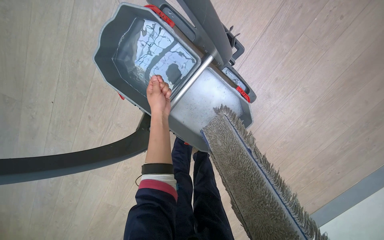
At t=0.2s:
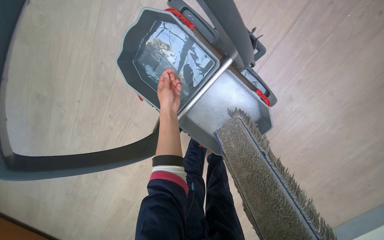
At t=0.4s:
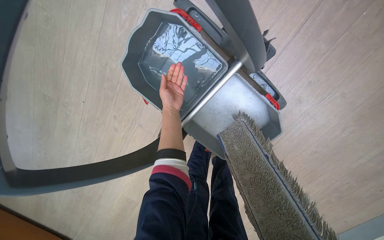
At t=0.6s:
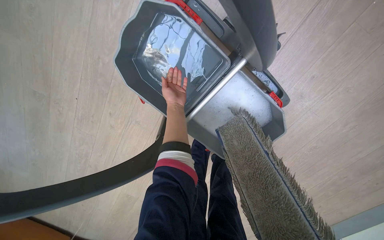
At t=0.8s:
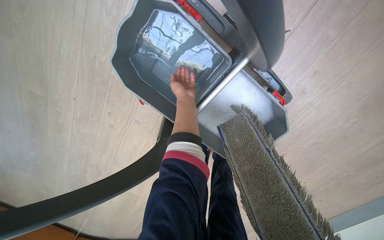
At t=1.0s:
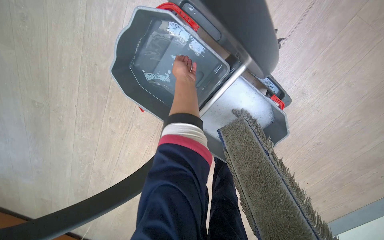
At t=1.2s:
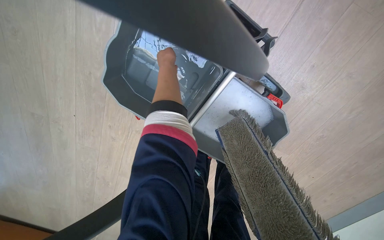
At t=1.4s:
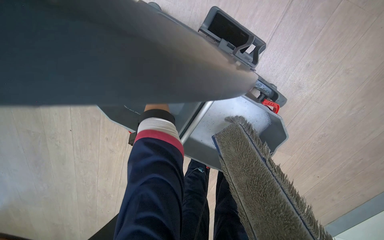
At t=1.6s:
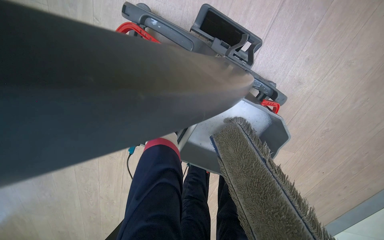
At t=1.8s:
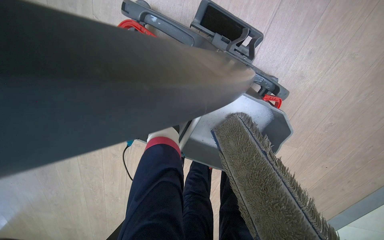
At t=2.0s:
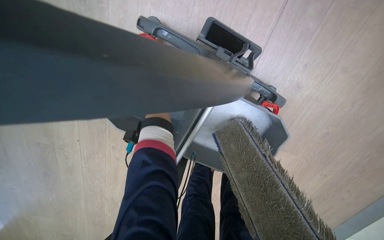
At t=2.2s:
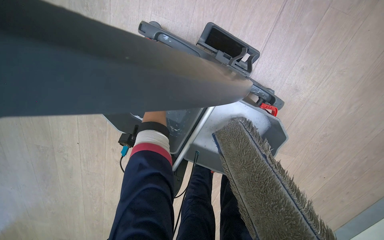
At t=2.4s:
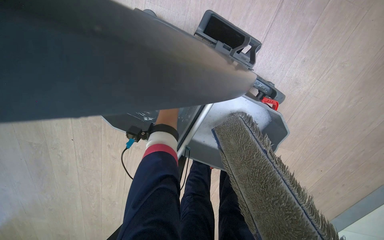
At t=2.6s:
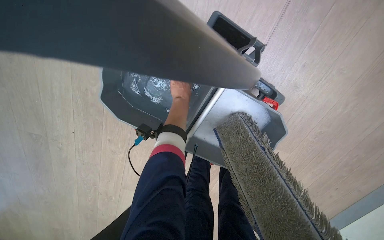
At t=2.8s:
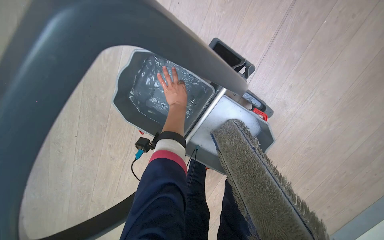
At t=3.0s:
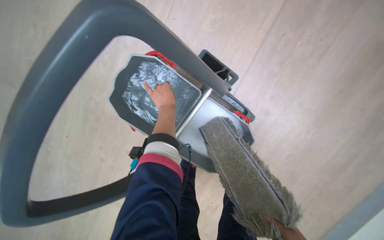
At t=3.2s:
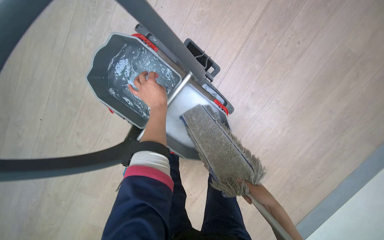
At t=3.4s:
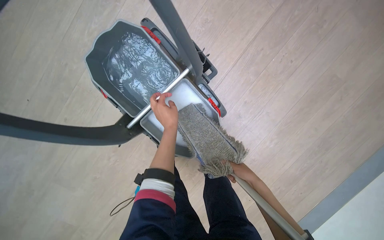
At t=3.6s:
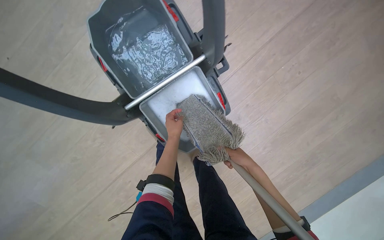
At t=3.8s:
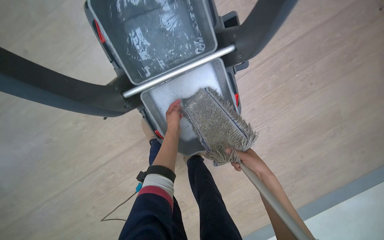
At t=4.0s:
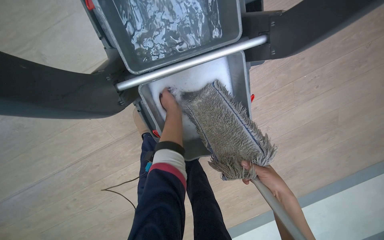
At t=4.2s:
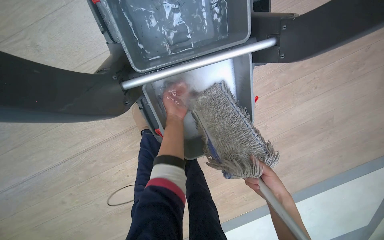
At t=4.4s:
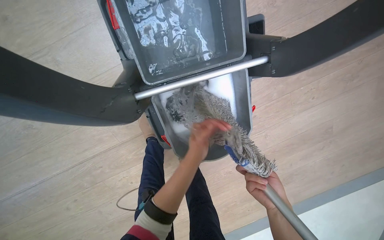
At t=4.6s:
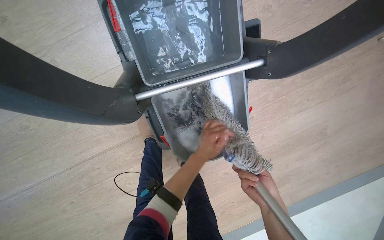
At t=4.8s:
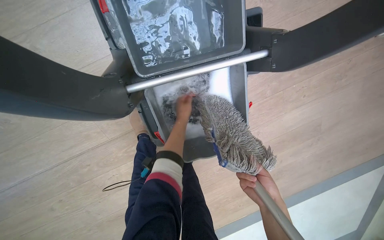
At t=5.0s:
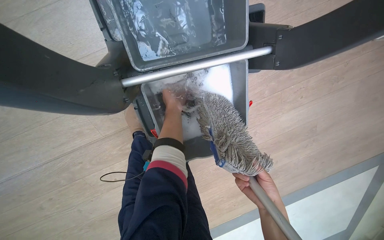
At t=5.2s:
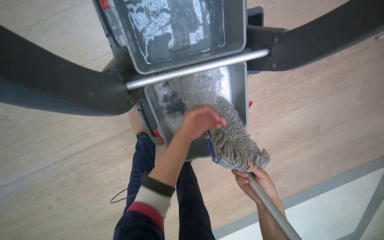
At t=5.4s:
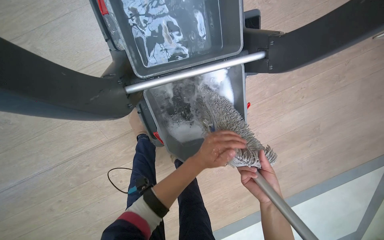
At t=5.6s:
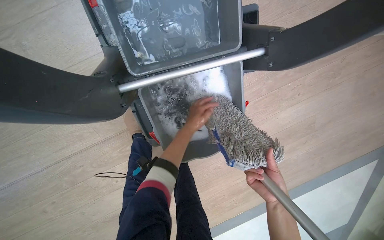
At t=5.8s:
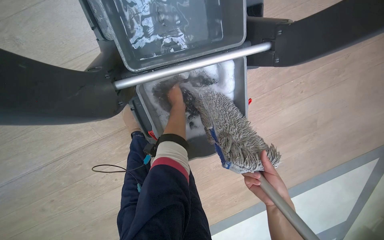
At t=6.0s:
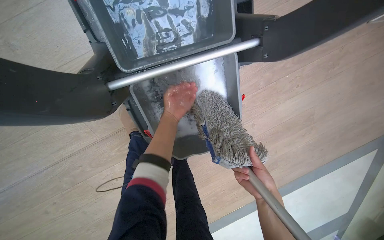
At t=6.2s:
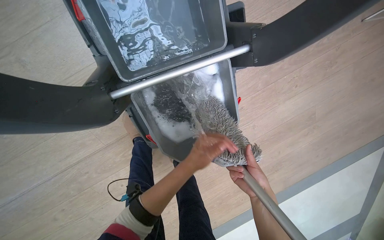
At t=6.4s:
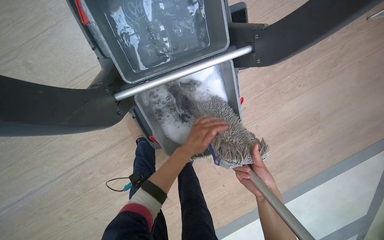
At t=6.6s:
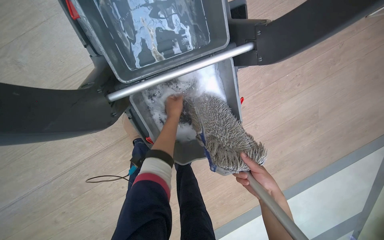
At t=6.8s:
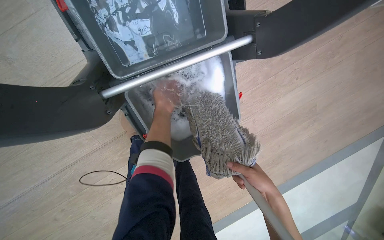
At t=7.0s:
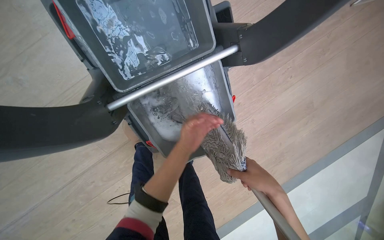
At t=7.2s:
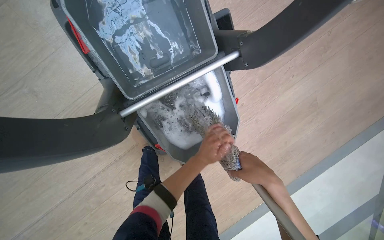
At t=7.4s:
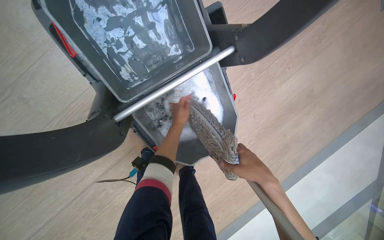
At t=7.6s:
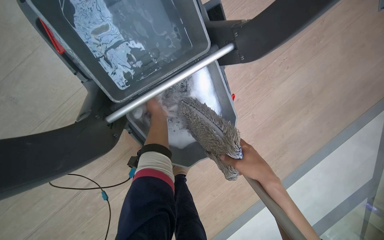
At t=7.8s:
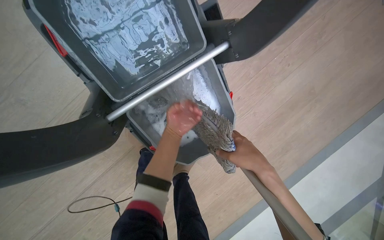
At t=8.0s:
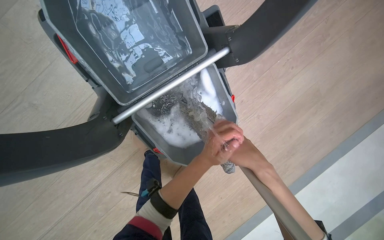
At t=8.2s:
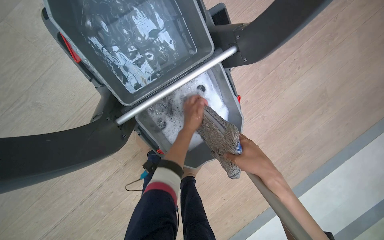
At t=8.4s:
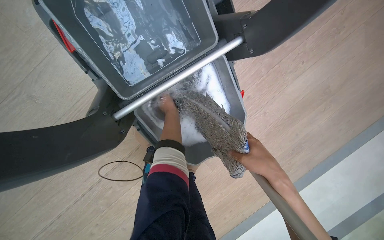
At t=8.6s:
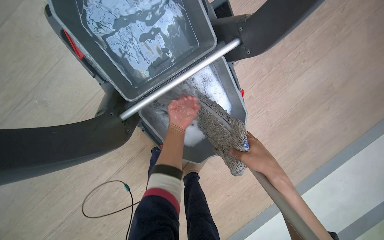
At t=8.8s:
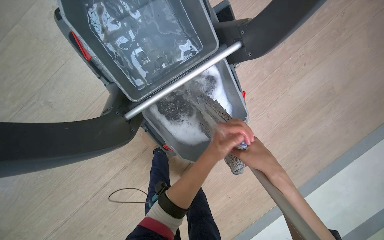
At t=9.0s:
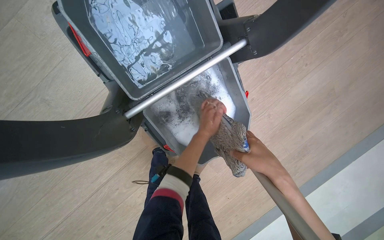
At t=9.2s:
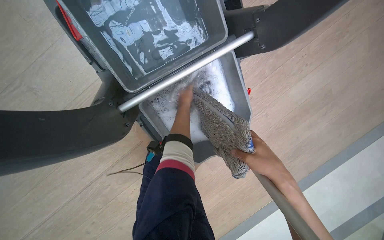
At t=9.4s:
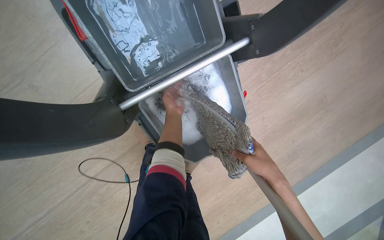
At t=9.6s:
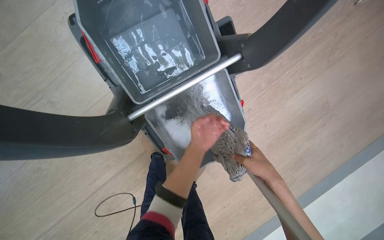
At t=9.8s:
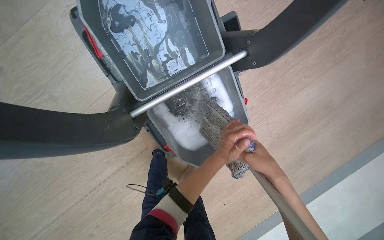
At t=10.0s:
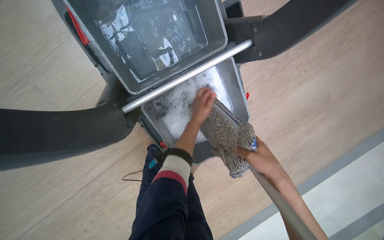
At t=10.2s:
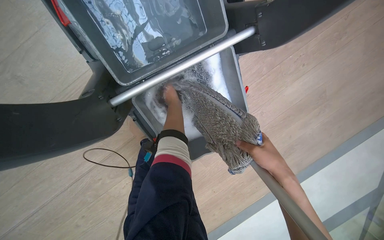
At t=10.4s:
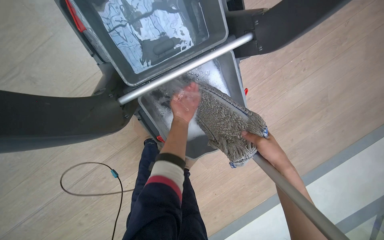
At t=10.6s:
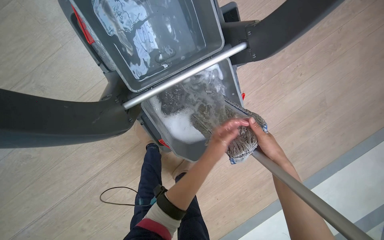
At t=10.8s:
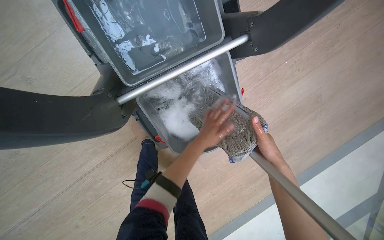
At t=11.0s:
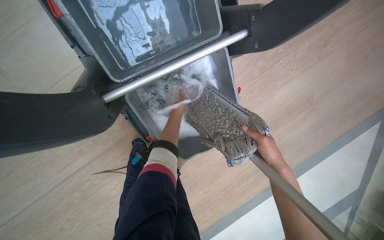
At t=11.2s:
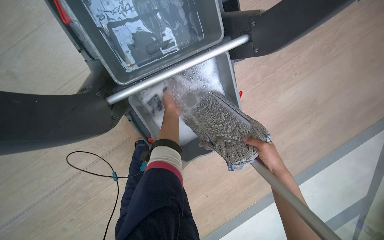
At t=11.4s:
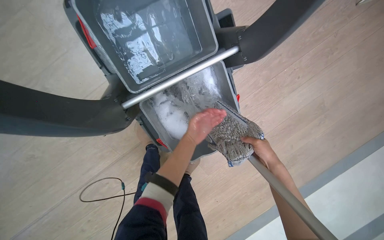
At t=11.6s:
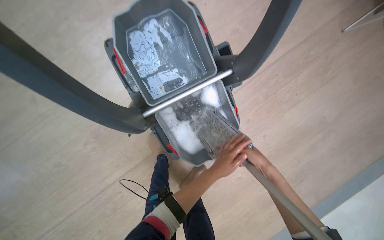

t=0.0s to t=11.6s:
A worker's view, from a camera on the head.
Job: mopping floor.
The whole recording: Washing mop head in bucket. The worker removes the mop head and washes it in the cleaning bucket.
t=2.8s to t=4.4s: The view pans to the right by some 25 degrees. Everything in view rotates roughly 35 degrees clockwise.
t=4.4s to t=5.8s: The left hand moves up and down the picture over about 20 cm, changing direction 2 times.
t=5.8s to t=7.2s: The left hand goes up and down the picture, about 20 cm each way, reversing 2 times.
t=7.2s to t=8.8s: The left hand moves nearer and farther over some 20 cm, changing direction 3 times.
t=8.8s to t=10.2s: The left hand moves up and down the picture over about 20 cm, changing direction 2 times.
t=10.2s to t=11.6s: The view tilts approximately 15 degrees upward. The left hand goes up and down the picture, some 25 cm each way, reversing 2 times.

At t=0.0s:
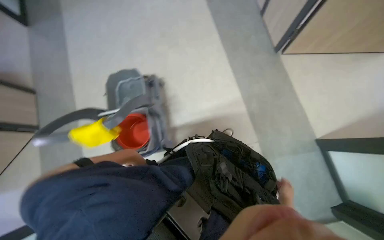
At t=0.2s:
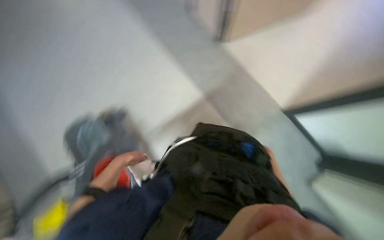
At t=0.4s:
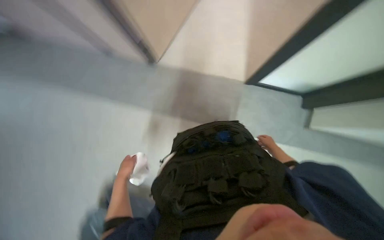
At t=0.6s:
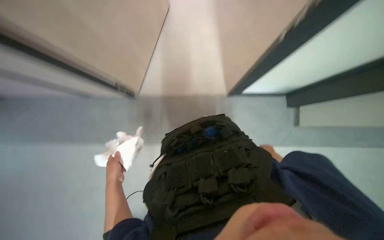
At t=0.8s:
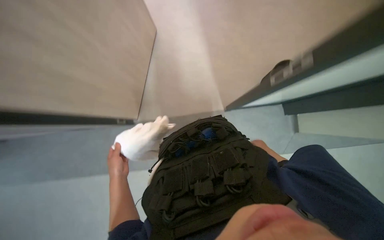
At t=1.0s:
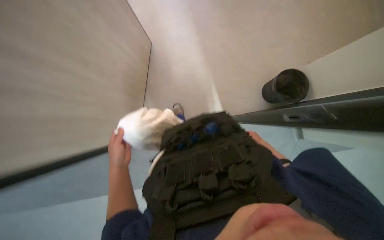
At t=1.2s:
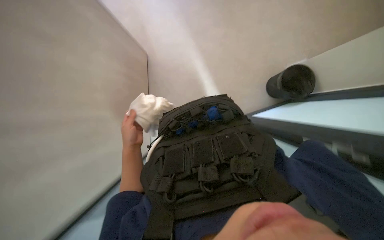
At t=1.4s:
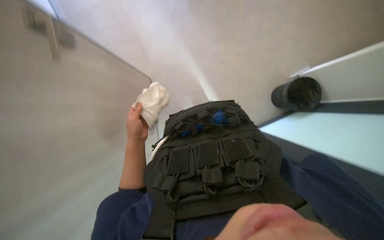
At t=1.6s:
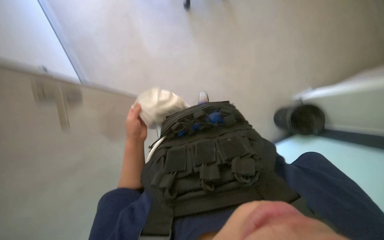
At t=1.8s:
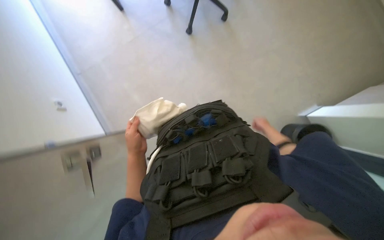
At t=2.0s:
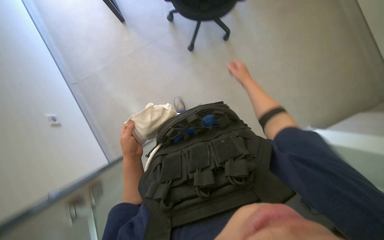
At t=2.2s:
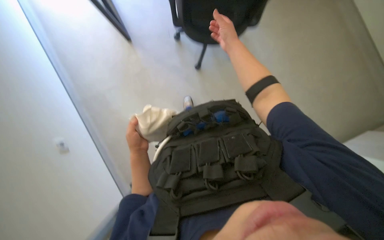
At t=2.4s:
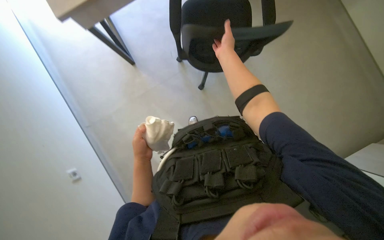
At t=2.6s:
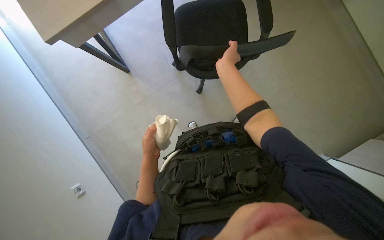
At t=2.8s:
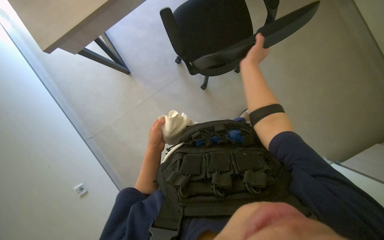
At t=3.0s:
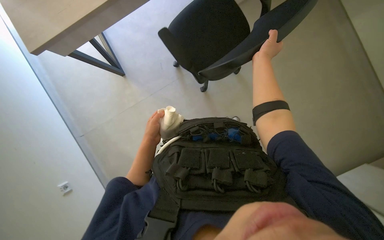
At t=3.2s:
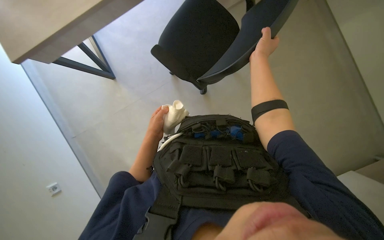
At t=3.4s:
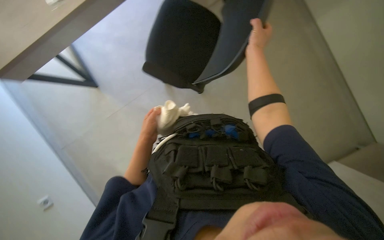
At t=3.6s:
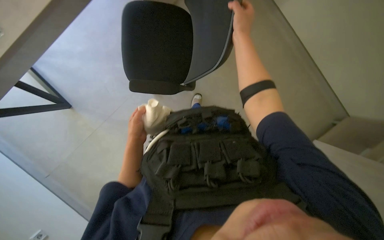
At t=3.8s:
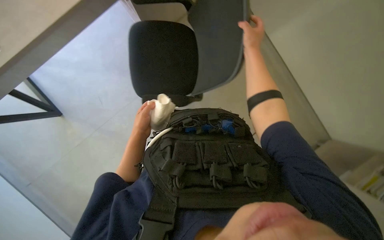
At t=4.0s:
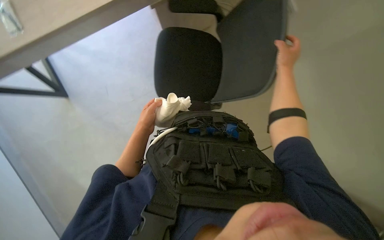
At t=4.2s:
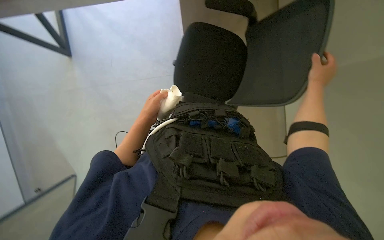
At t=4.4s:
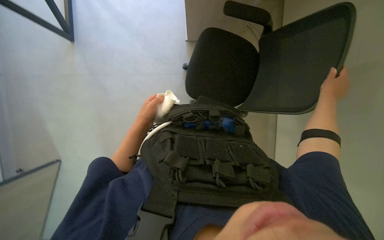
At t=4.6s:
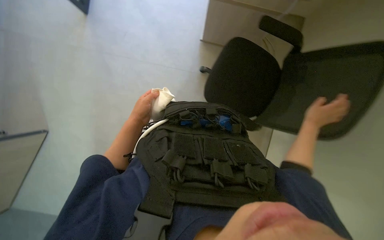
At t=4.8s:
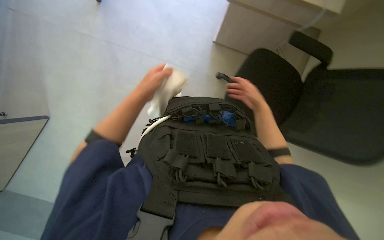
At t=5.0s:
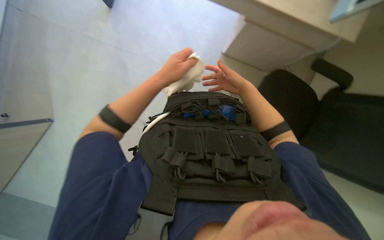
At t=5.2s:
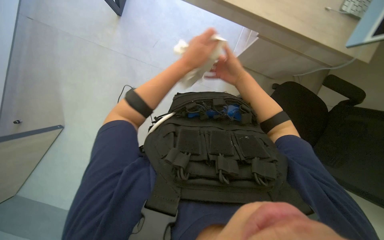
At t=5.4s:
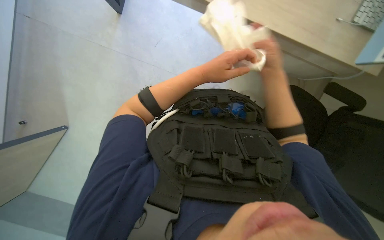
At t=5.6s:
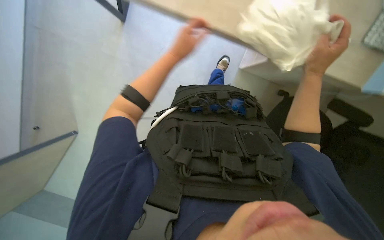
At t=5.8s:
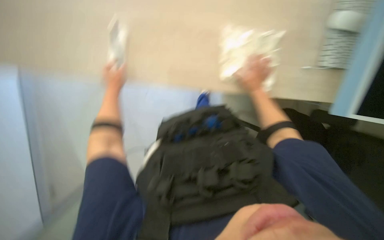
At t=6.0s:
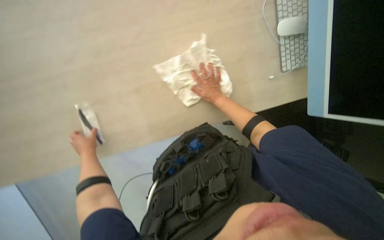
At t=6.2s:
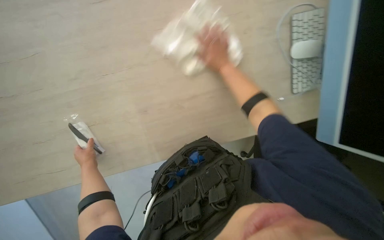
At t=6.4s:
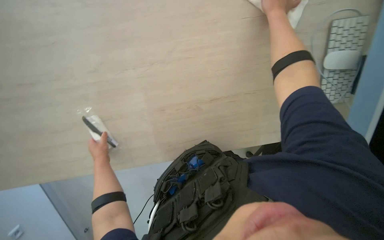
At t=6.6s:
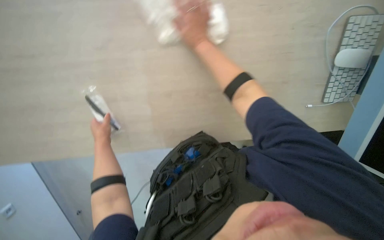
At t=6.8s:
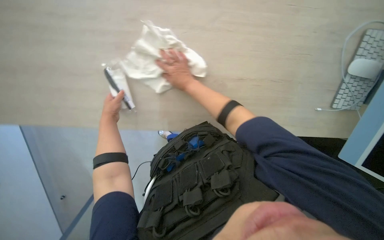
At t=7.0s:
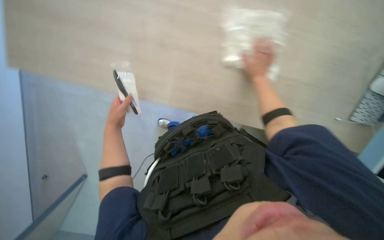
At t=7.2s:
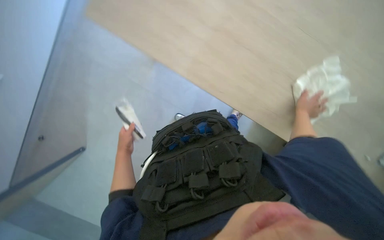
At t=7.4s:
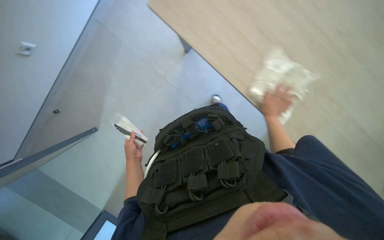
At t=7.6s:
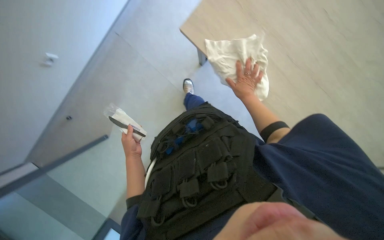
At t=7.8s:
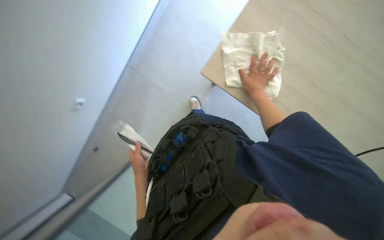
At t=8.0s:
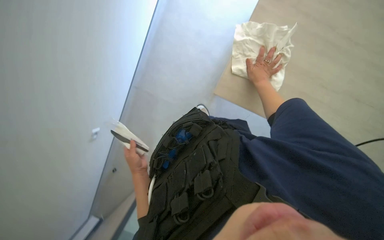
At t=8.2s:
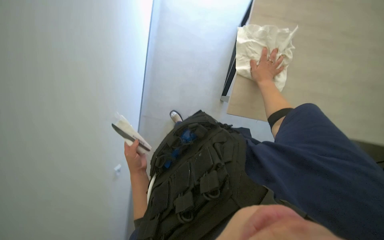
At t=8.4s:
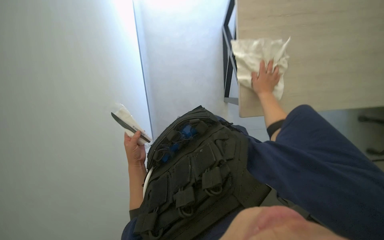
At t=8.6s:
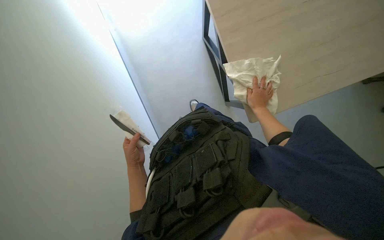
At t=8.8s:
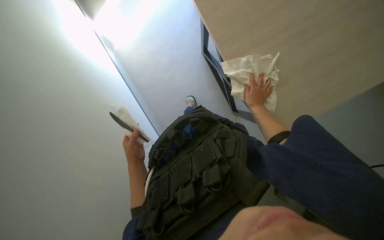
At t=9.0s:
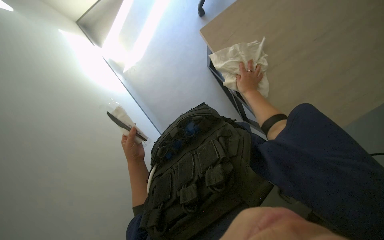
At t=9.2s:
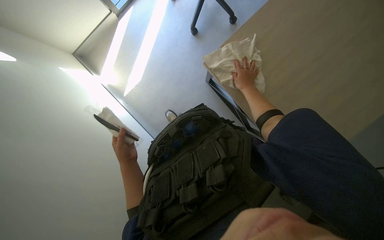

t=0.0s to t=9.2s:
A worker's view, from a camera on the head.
Job: wiping surfaces.
The whole recording: Wiping tables and window frames in room. The worker enters the room and wipes the tables and window frames.
t=0.0s to t=1.6s: The head rotates some 45 degrees to the right. The wearer looks about 20 degrees further upward.
t=1.6s to t=3.0s: The wearer looks some 30 degrees further upward. The right hand shifts roughly 60 cm up the picture, to the left and nearer to the camera.
t=3.0s to t=4.6s: The right hand is displaced down the picture and to the right by roughly 30 cm.
t=4.6s to t=6.2s: The left hand heads down the picture and to the left, covering approximately 20 cm.
t=6.2s to t=7.6s: The left hand moves roughly 5 cm up the picture and comes back.
t=7.6s to t=9.2s: The left hand shifts approximately 20 cm nearer to the camera.
